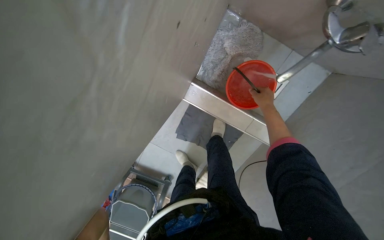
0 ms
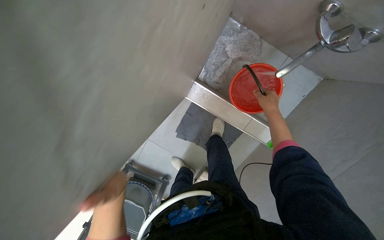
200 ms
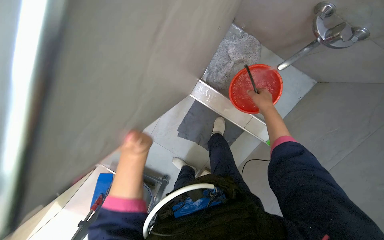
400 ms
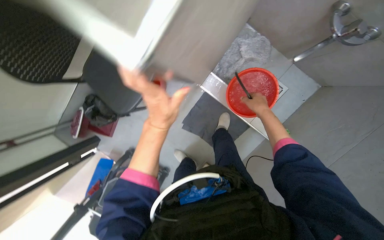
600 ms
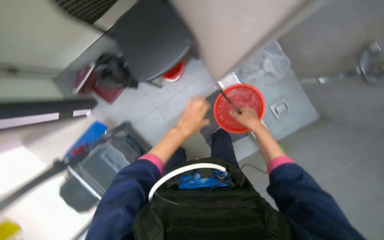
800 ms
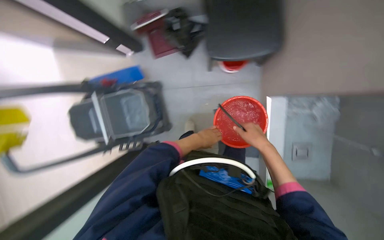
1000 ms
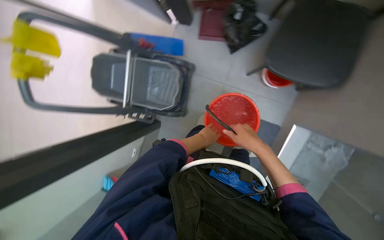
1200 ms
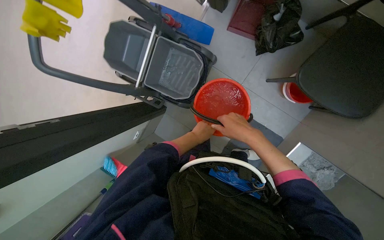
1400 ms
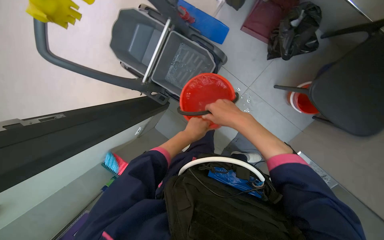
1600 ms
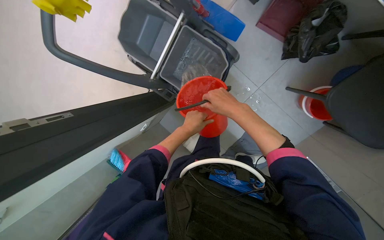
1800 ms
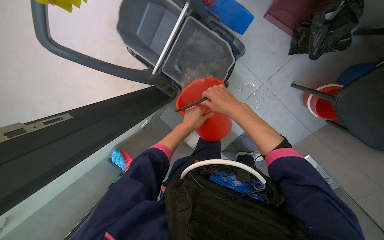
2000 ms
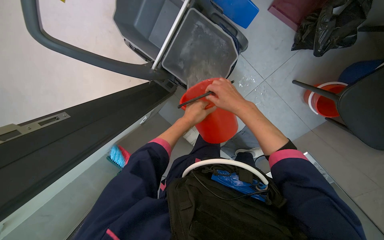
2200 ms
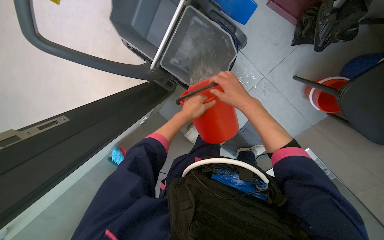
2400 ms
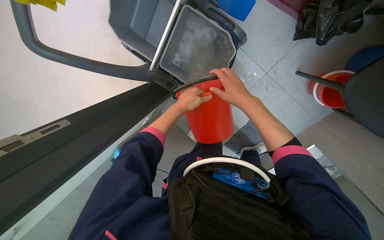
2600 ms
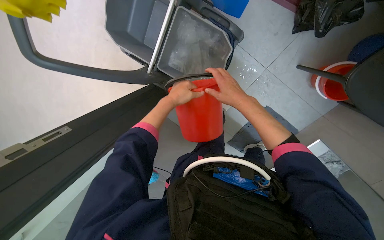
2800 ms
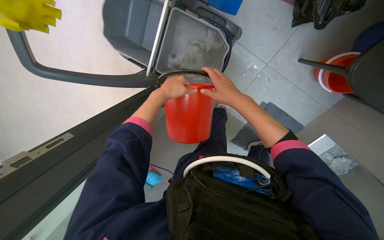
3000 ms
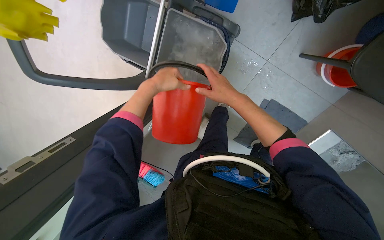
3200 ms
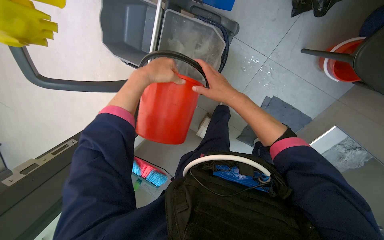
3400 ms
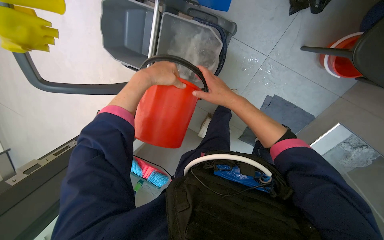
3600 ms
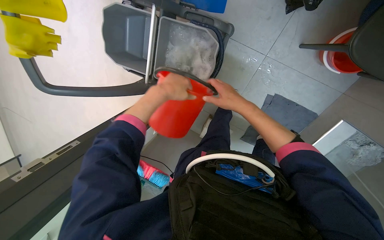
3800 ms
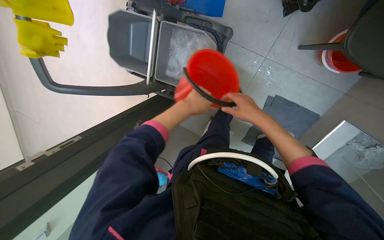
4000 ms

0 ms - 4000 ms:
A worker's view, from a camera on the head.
Job: preparing cleaning supplies.
The whole recording: Preparing cleaning solution. The worker adds cleaning solution and water to the cleaning cart bucket.
0 ms - 1400 ms: The camera is carried approximately 90 cm. Everything in view rotates approximately 95 degrees clockwise.
1400 ms - 2600 ms: The view tips downward by roughly 15 degrees. The right hand heads up the picture, covering about 20 cm. The left hand moves up the picture and to the left, about 25 cm.
2600 ms - 4000 ms: The right hand heads down the picture, covering about 10 cm, while the left hand goes about 10 cm nearer to the camera, and goes to the left and returns, roughly 5 cm each way.

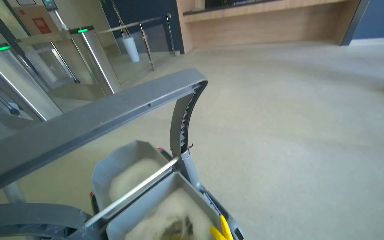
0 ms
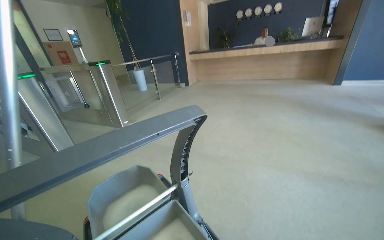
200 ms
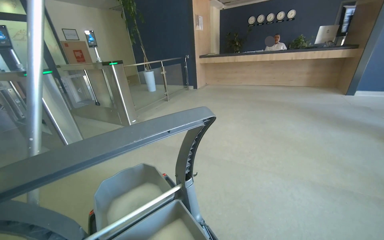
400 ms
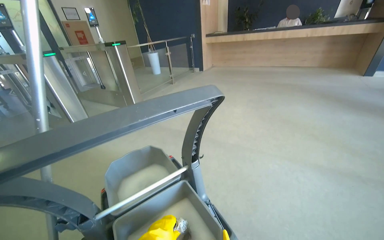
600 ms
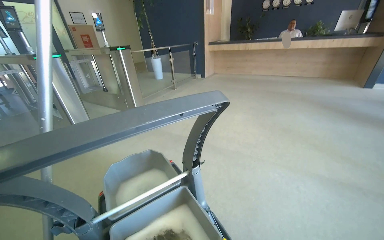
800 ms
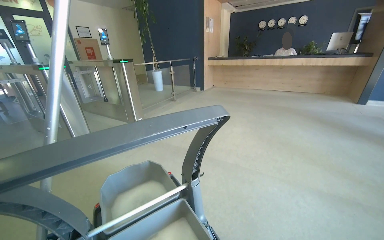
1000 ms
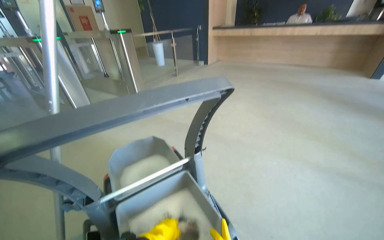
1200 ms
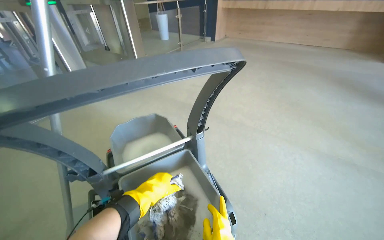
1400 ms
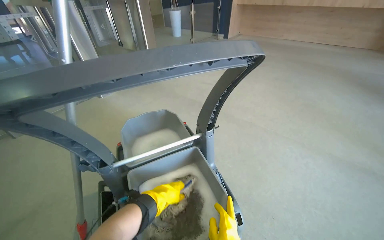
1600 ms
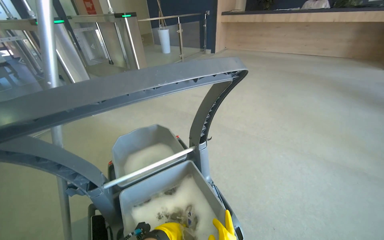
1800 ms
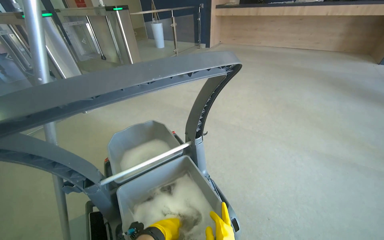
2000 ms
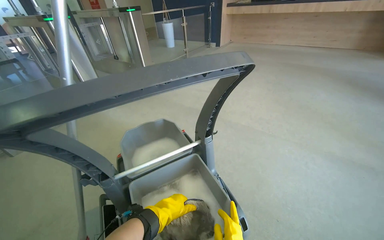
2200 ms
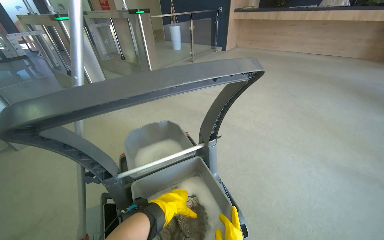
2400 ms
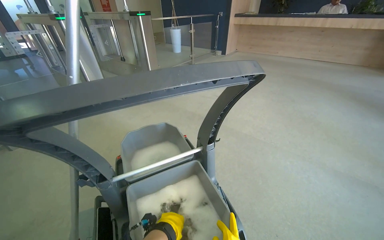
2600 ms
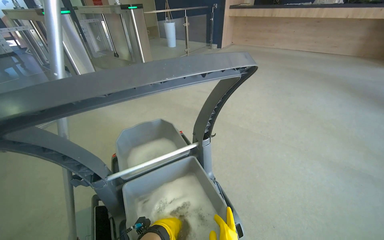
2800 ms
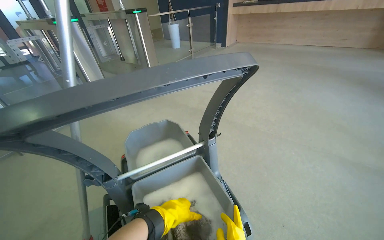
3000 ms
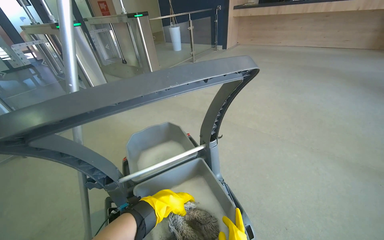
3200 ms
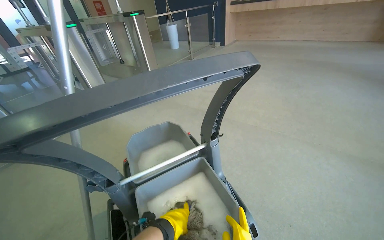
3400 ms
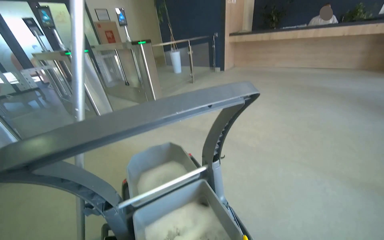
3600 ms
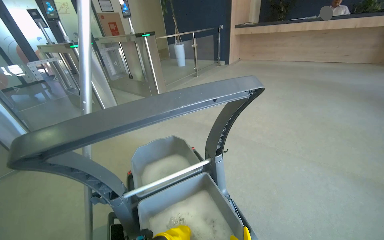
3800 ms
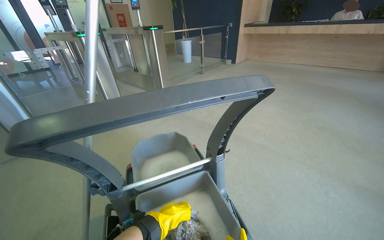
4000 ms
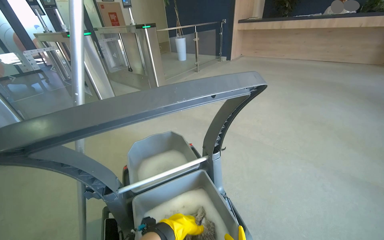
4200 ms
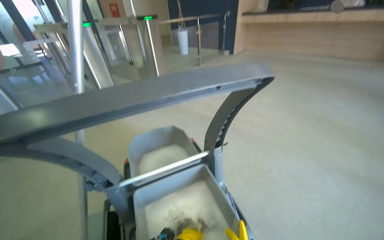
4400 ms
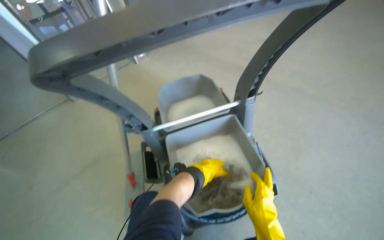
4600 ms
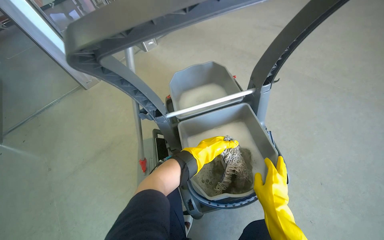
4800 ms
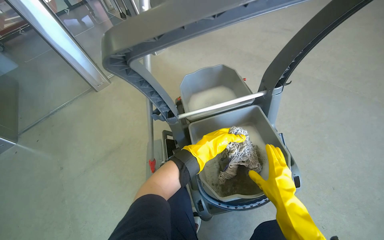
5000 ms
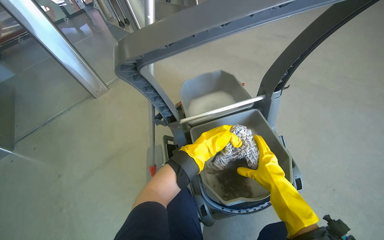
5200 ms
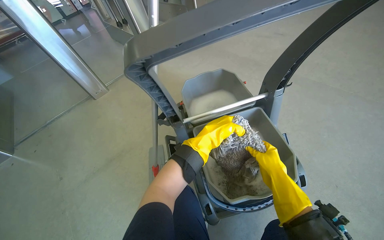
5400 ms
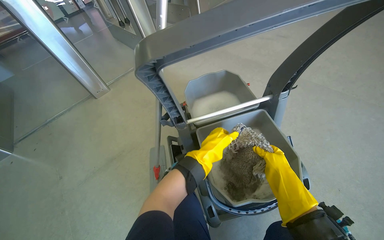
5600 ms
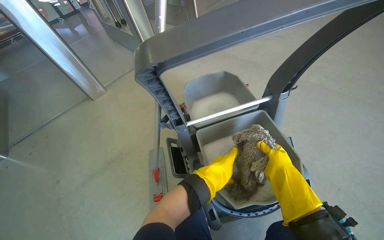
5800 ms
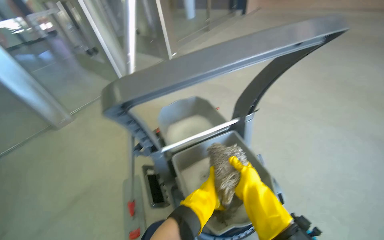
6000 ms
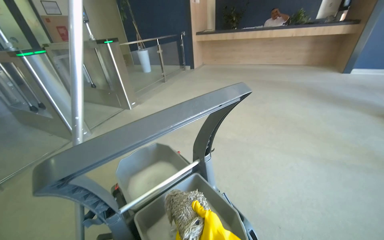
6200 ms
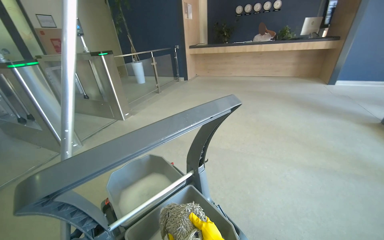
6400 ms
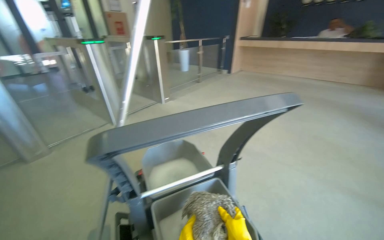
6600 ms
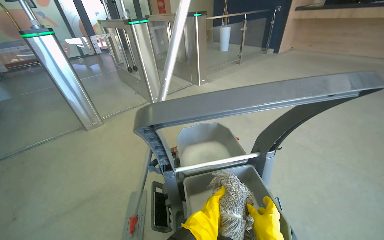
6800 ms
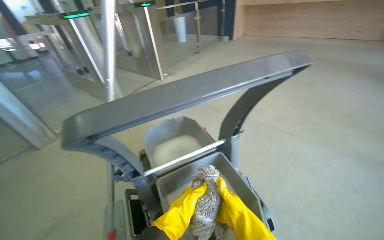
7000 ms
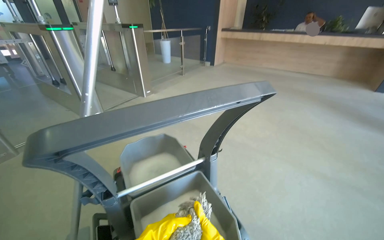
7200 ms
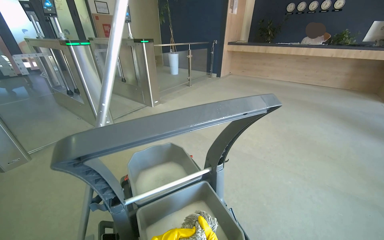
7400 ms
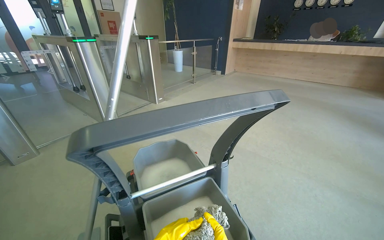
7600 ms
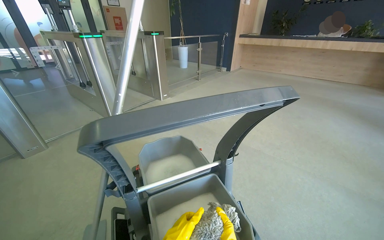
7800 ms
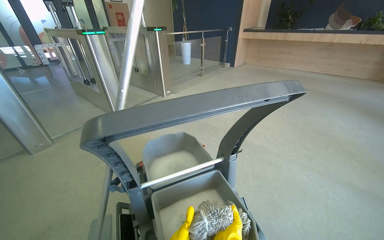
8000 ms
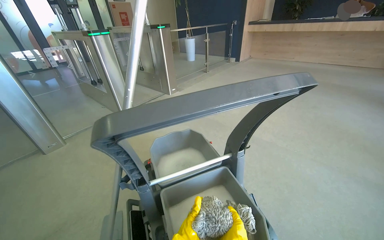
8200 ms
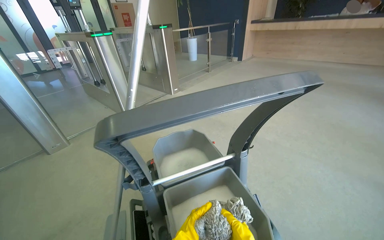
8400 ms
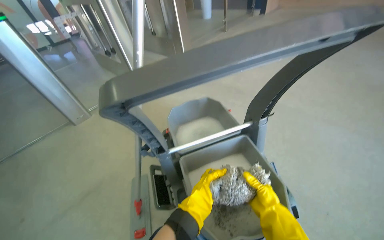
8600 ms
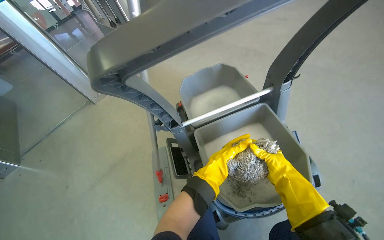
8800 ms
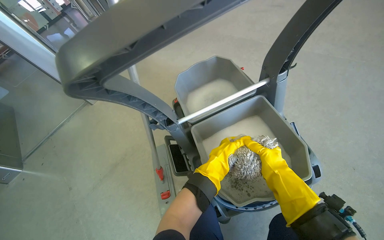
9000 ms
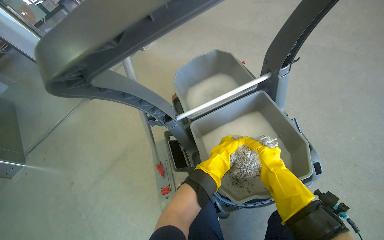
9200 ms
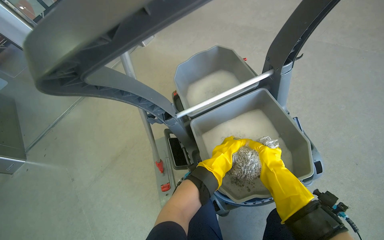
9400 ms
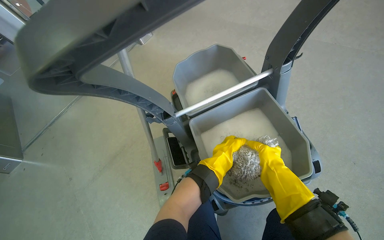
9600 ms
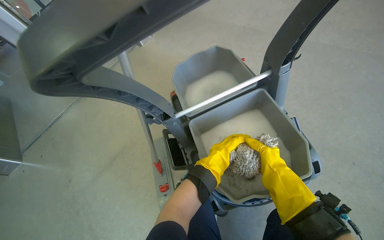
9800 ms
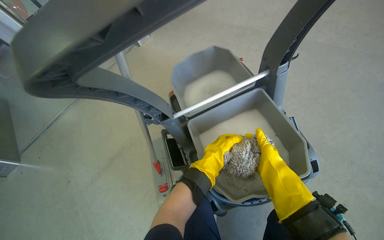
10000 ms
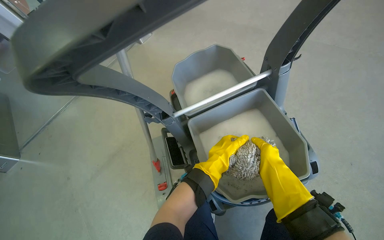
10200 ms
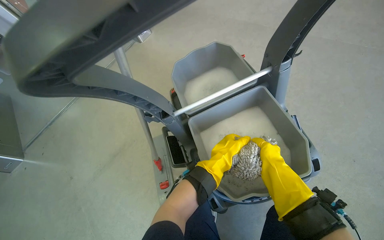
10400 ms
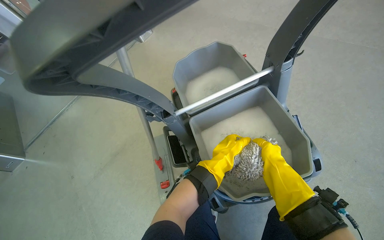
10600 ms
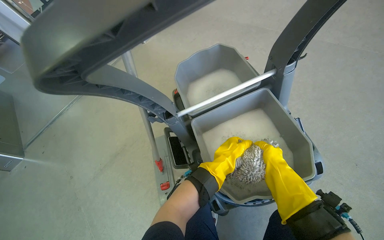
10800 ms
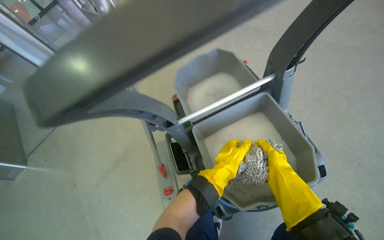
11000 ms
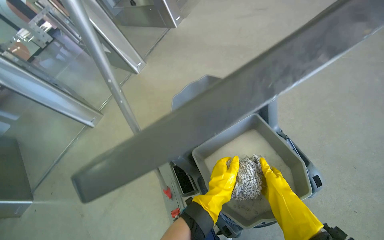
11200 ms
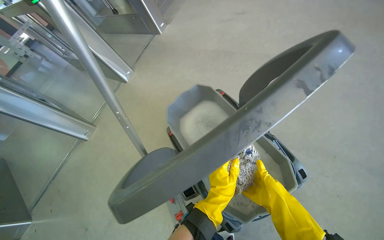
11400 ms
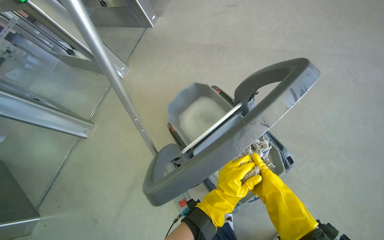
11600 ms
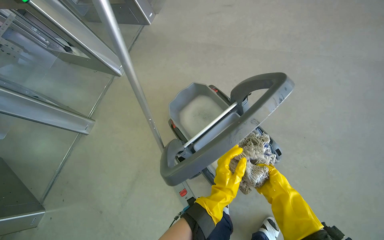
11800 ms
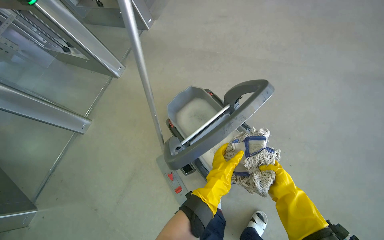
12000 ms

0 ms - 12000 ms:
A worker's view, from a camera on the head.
Job: preparing cleaning supplies.
The whole recording: Preparing mop for cleaning. The worker detaches and reattaches the mop head, cleans it in the bucket, and moves the cleaning cart.
1600 ms - 3000 ms: The left hand moves up and down the picture over some 10 cm, changing direction 2 times.
6000 ms - 7600 ms: The wearer looks approximately 20 degrees further upward.
7600 ms - 9000 ms: The view pans to the left by approximately 20 degrees. The view tilts roughly 30 degrees downward.
9000 ms - 10400 ms: The hands stay close to where they were, moving slightly.

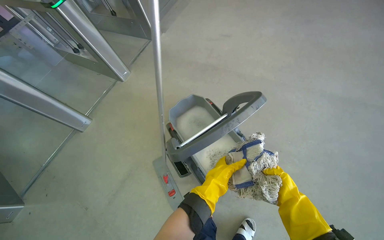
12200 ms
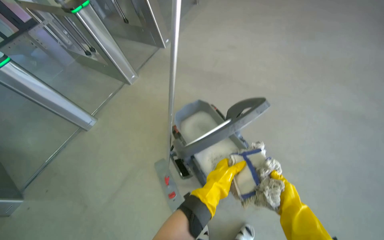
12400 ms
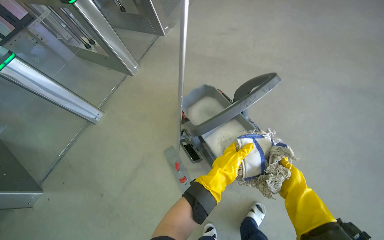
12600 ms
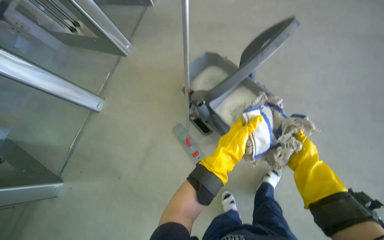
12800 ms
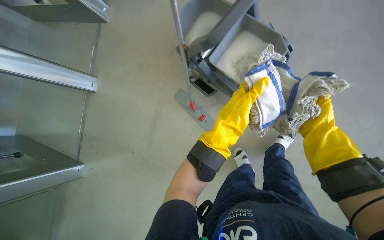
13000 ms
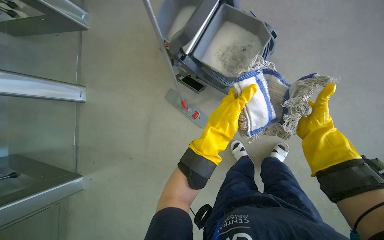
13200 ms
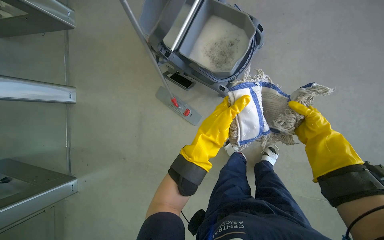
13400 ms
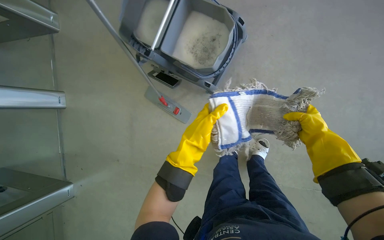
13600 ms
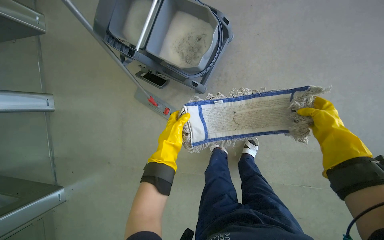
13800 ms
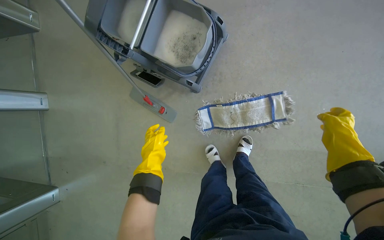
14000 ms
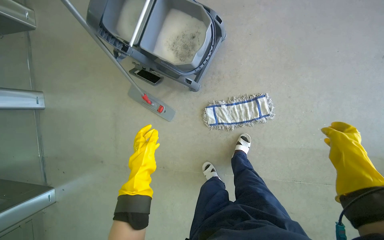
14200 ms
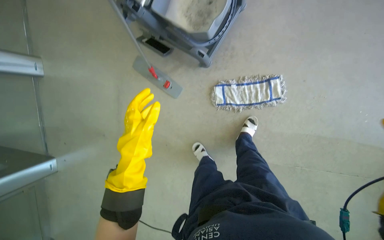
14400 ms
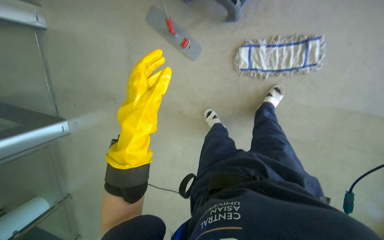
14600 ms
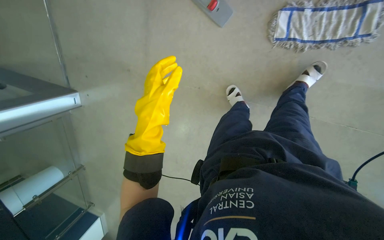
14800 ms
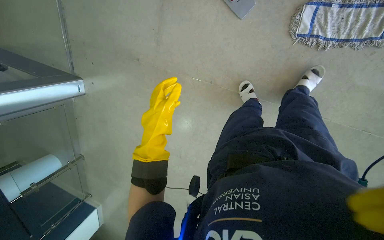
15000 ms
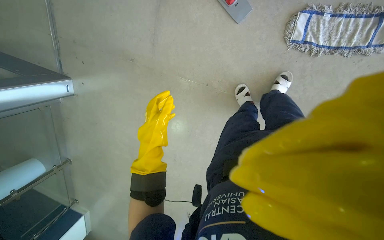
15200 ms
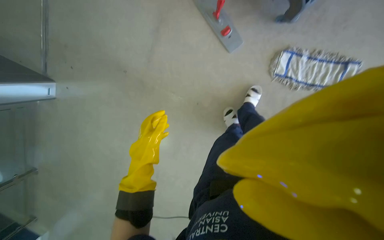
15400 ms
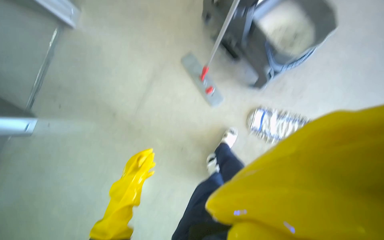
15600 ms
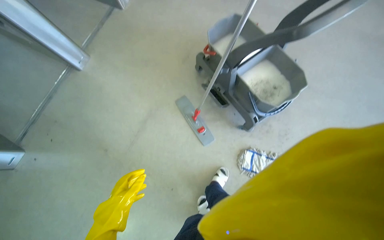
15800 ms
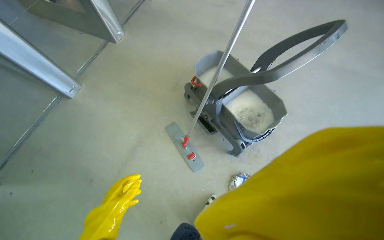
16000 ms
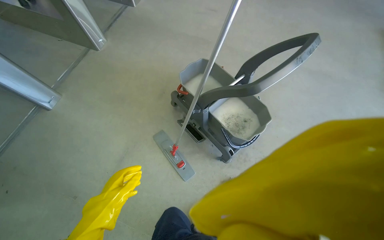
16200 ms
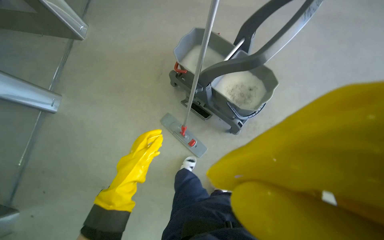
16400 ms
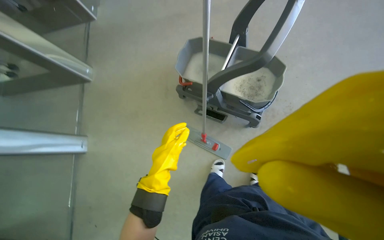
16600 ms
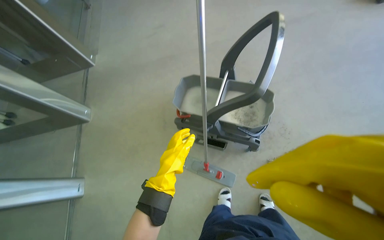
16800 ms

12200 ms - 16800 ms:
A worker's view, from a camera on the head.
Job: preparing cleaning supplies.
The whole recording: Preparing mop for cleaning. The worker detaches and reattaches the mop head, cleans it in the bucket, and moves the cleaning cart.
12200 ms - 13800 ms: The view tips downward by some 25 degrees. The scene turns approximately 25 degrees counterclockwise in the picture.
13800 ms - 15200 ms: The camera is carried some 40 cm. The view tips downward by approximately 25 degrees.
15200 ms - 16800 ms: The head turns to the right by approximately 25 degrees. The camera pitches upward, by some 45 degrees.
